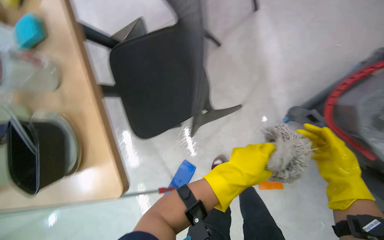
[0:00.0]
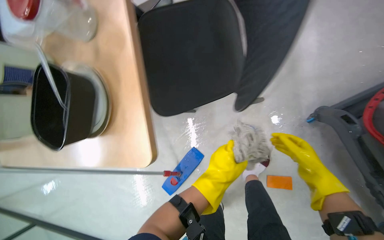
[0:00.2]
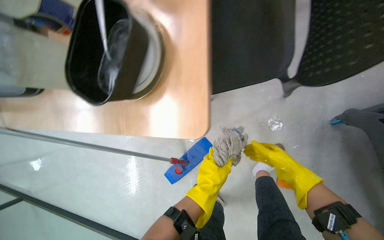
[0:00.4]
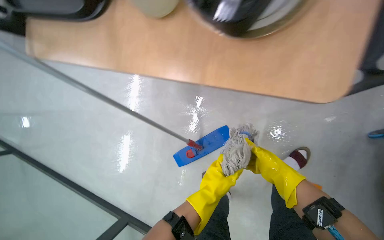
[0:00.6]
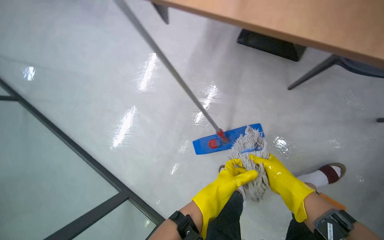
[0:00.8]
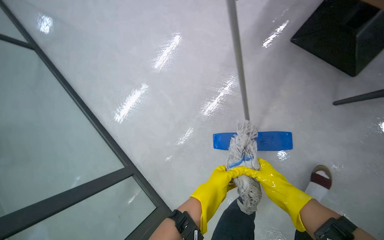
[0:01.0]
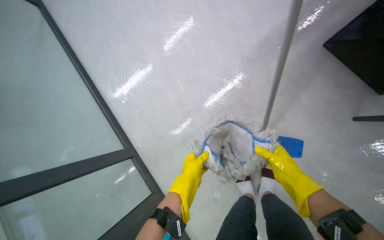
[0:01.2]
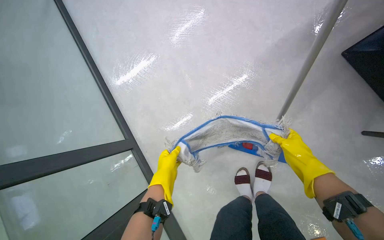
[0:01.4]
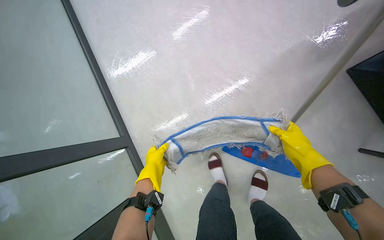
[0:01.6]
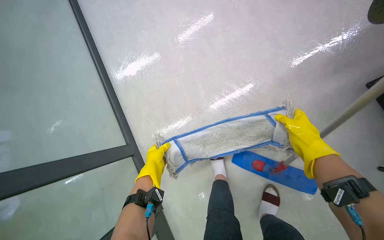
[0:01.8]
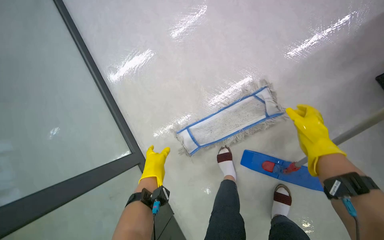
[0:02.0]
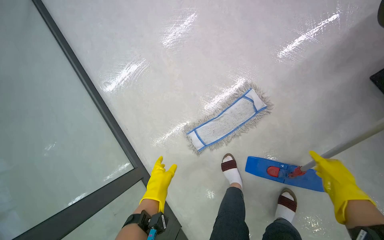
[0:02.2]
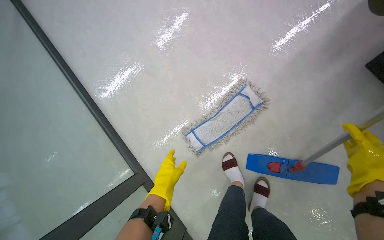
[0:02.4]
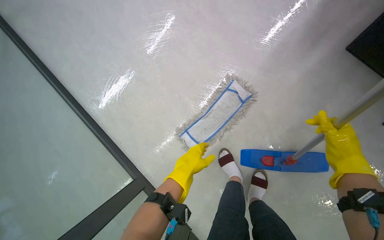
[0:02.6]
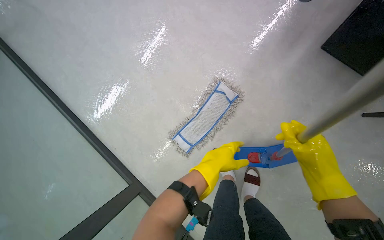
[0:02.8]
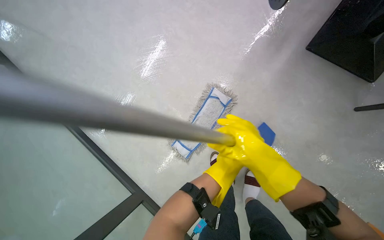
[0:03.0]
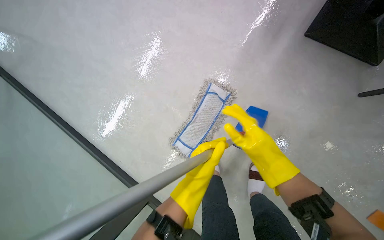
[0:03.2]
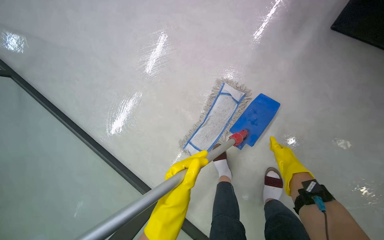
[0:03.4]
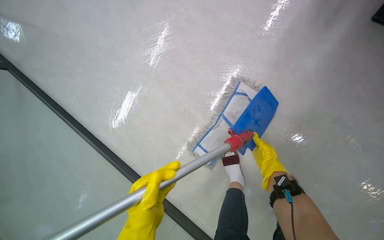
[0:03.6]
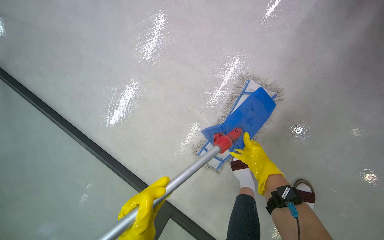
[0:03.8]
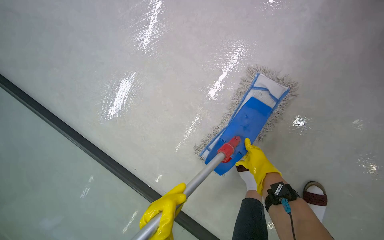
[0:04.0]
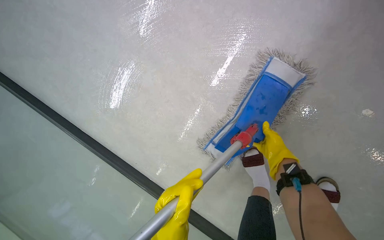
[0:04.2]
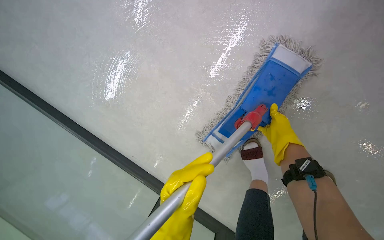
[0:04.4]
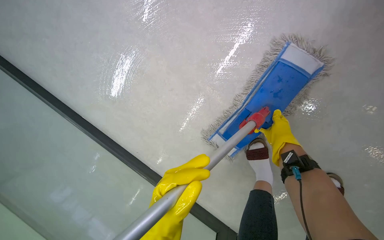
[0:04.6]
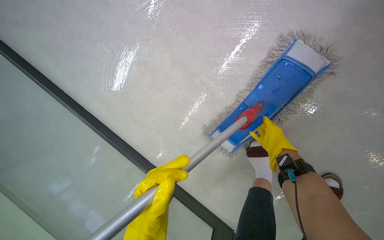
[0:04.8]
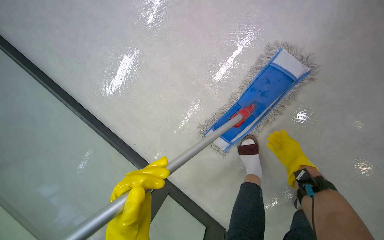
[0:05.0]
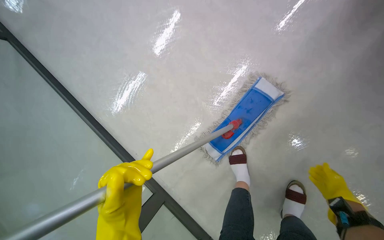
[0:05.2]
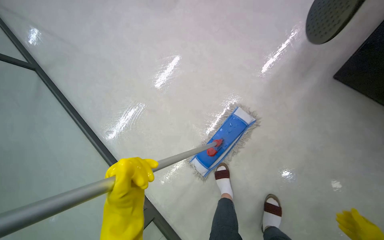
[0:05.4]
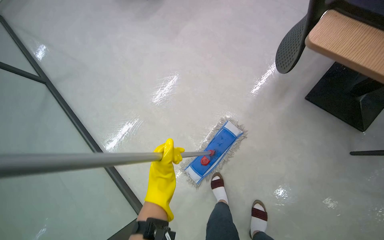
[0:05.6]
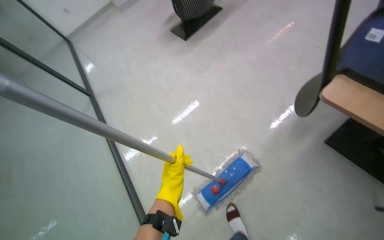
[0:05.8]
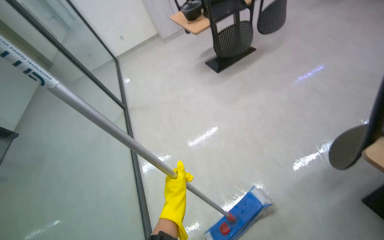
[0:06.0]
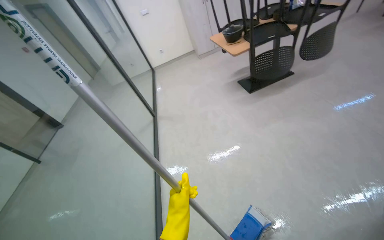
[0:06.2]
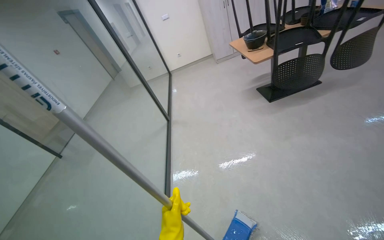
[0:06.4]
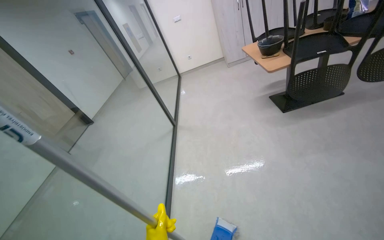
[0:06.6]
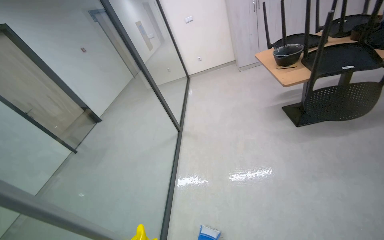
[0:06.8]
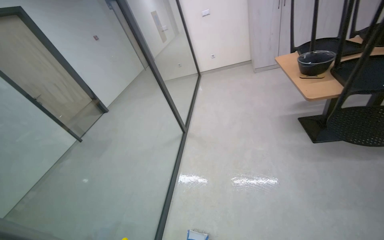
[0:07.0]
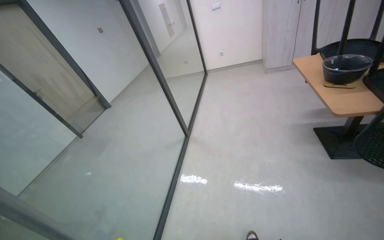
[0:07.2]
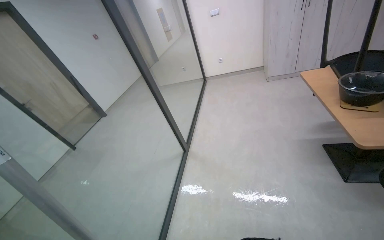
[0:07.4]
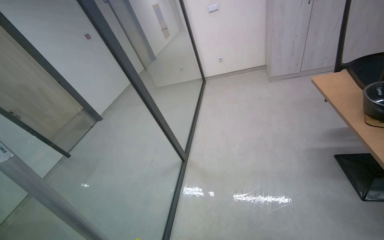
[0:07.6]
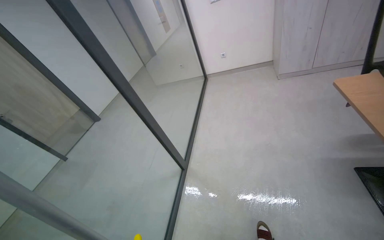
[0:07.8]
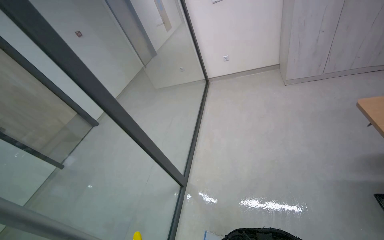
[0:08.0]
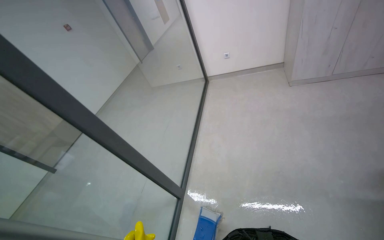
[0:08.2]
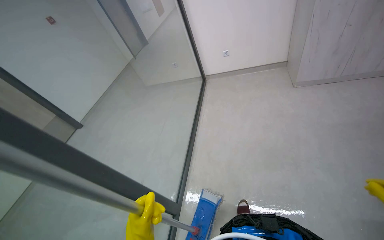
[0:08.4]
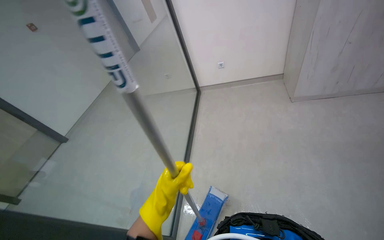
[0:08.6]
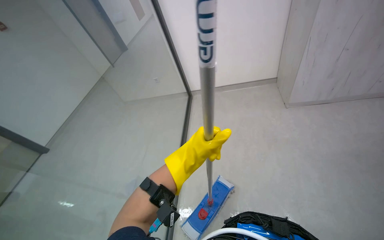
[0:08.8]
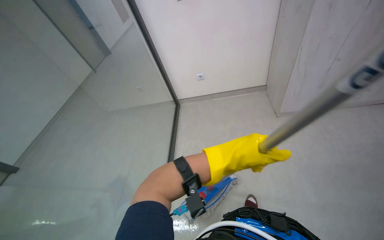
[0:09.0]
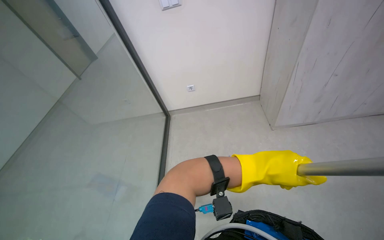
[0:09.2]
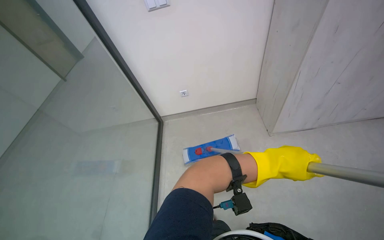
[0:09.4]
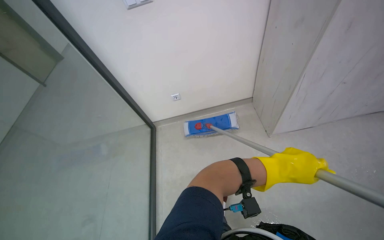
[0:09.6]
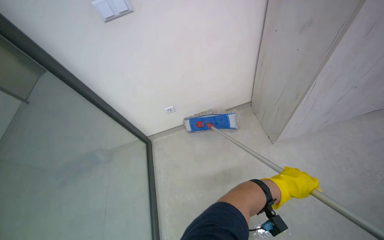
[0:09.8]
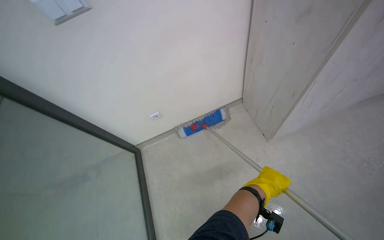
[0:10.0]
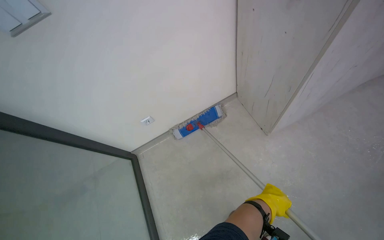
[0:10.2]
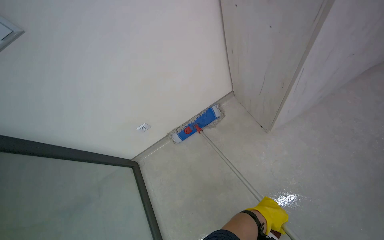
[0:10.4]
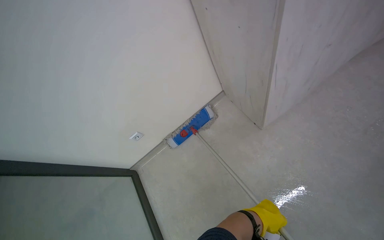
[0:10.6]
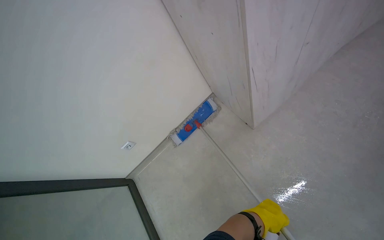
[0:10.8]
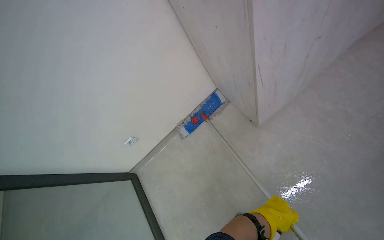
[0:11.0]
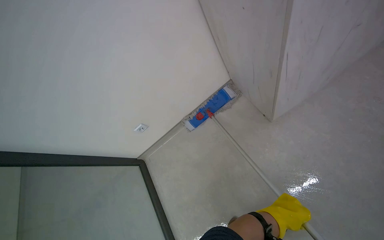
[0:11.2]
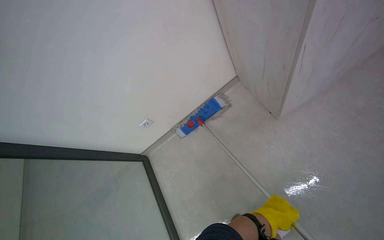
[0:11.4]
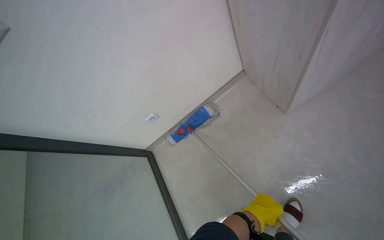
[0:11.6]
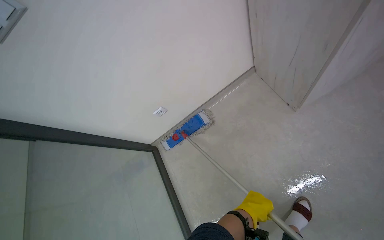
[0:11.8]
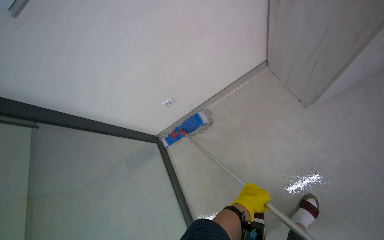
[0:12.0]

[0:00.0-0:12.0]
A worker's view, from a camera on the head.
Job: mopping floor.
The whole recording: Mopping the floor. The worker mops the floor, wringing out the mop head into the bucket and over the floor.
0:00.0 to 0:01.6: The scene turns some 40 degrees clockwise in the picture.
0:03.0 to 0:04.4: The camera is carried approximately 50 cm. The camera pitches downward, by some 15 degrees.
0:04.4 to 0:06.0: The camera travels roughly 70 cm. The wearer looks about 30 degrees further to the left. The view tilts about 40 degrees upward.
0:06.0 to 0:07.6: The head travels about 1 m. The head rotates some 35 degrees to the left.
0:07.6 to 0:09.0: The camera is carried some 90 cm.
0:09.0 to 0:10.4: The wearer moves about 60 cm. The wearer looks roughly 25 degrees further to the right.

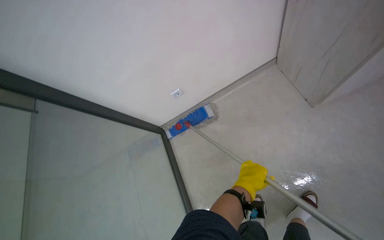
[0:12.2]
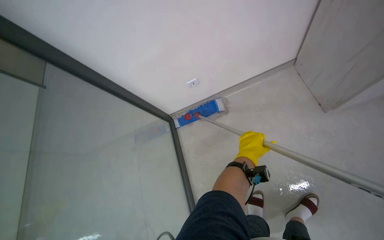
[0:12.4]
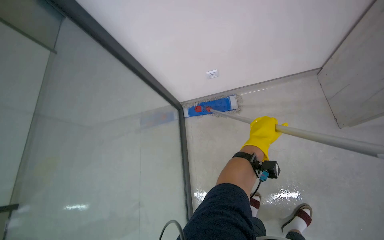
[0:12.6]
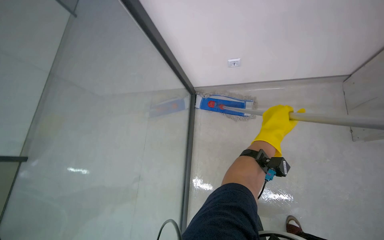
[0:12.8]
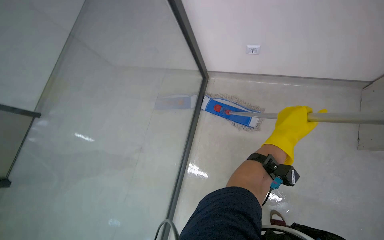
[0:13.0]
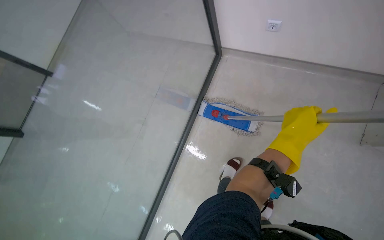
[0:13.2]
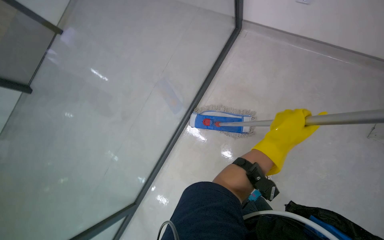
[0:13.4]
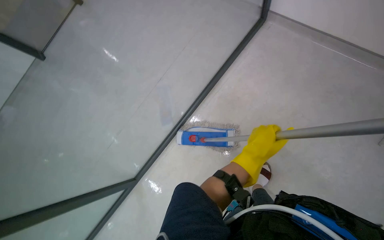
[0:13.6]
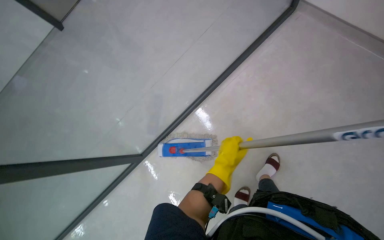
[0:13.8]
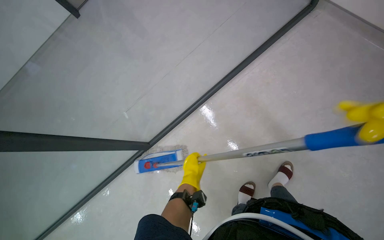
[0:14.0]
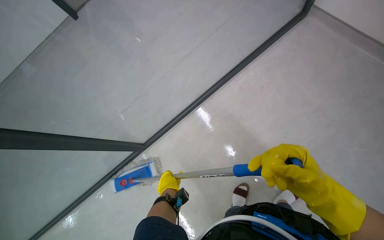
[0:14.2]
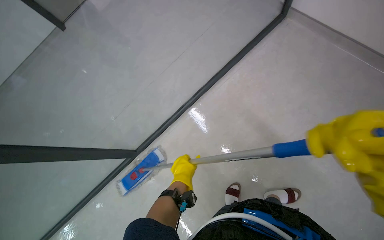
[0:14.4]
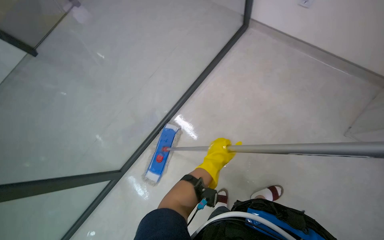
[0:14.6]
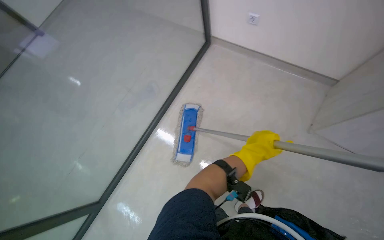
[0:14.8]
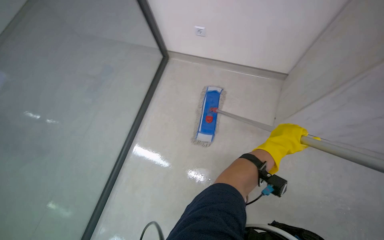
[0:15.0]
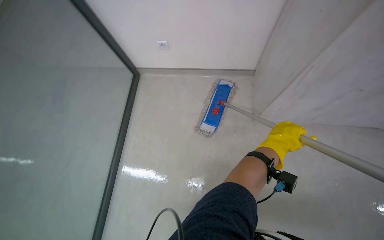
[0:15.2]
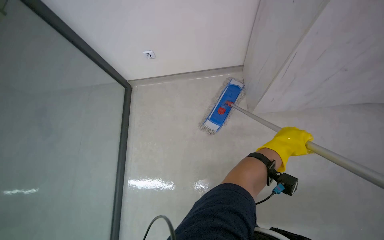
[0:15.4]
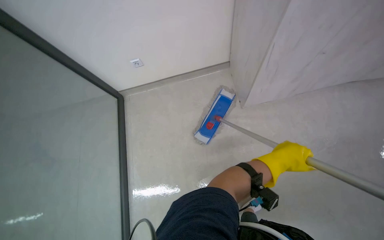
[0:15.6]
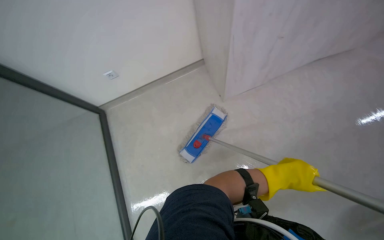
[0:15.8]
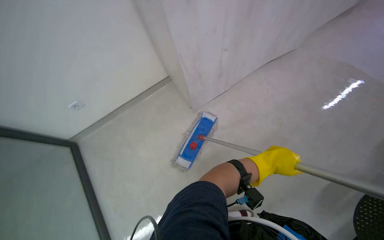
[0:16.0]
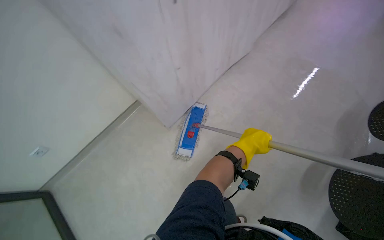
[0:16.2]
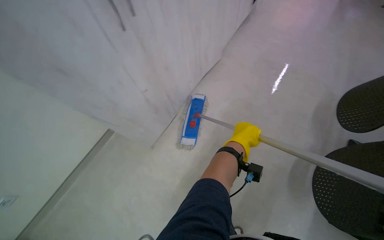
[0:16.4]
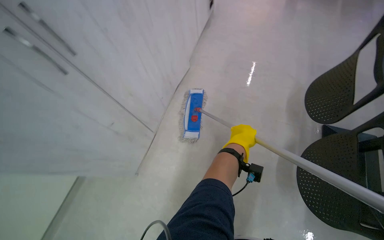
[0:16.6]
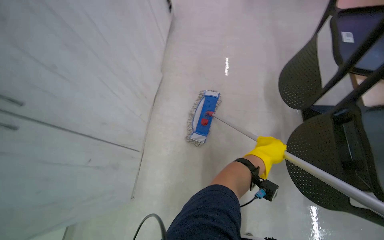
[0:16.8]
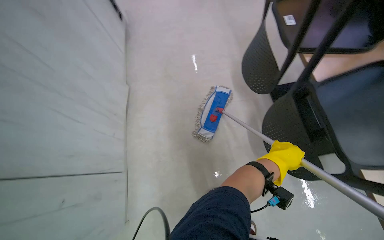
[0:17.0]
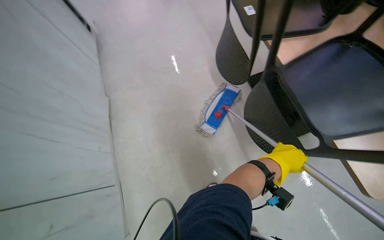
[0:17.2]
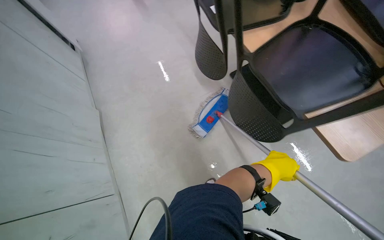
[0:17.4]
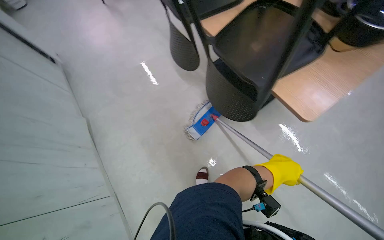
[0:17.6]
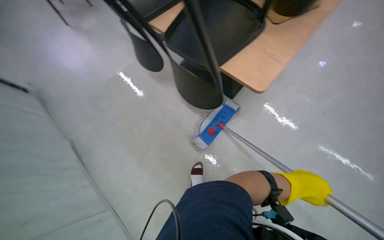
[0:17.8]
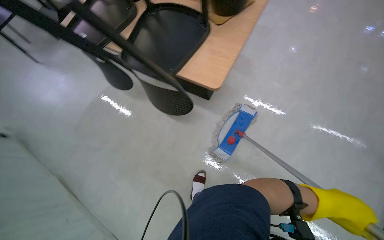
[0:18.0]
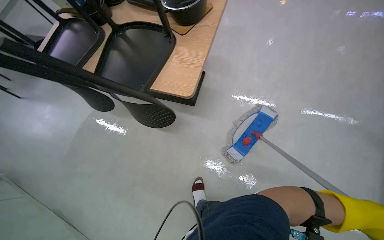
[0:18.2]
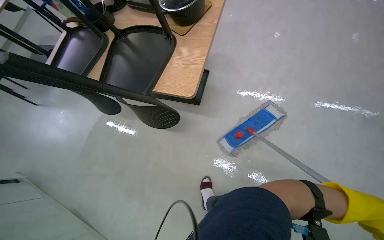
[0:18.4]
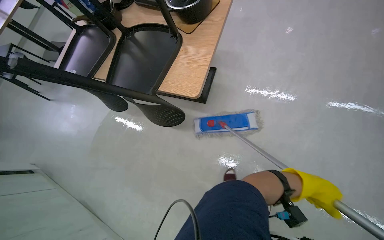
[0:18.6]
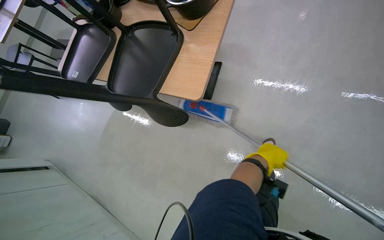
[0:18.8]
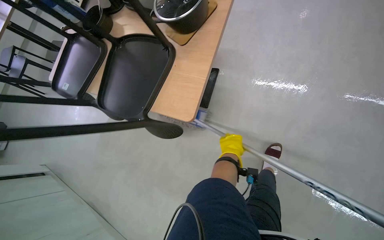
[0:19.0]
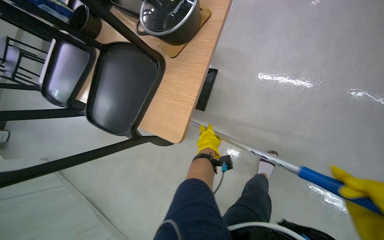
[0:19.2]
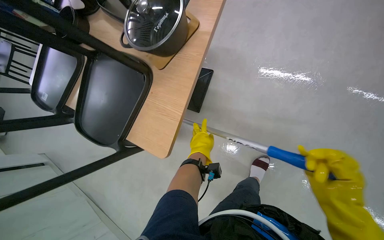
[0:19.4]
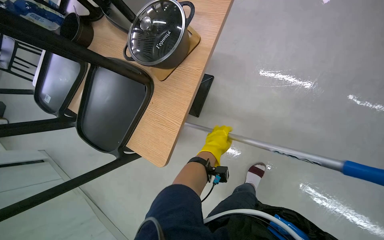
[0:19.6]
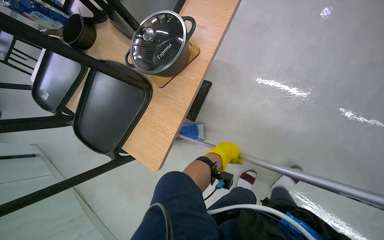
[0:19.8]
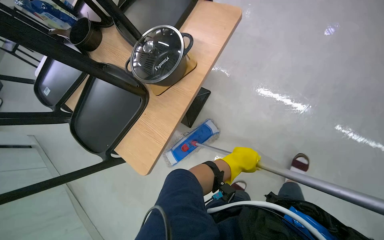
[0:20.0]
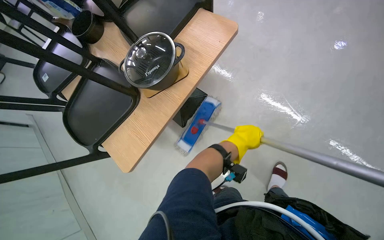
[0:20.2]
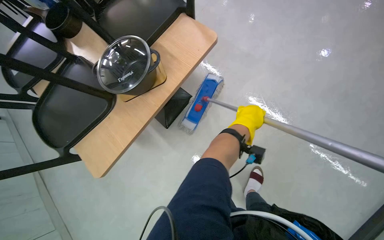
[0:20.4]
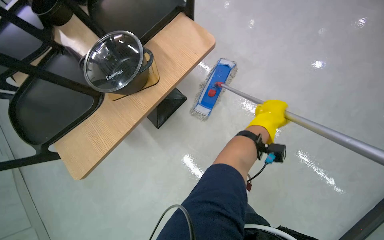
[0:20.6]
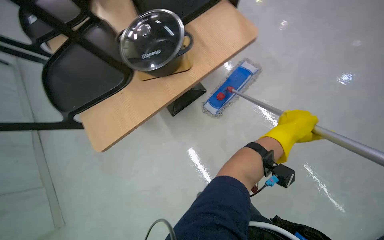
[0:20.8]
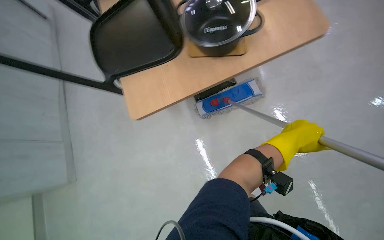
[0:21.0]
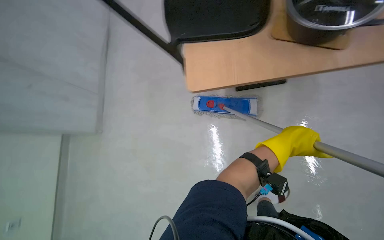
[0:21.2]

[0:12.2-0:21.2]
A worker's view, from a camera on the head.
Job: mopping floor.
The whole recording: Mopping the floor. The worker mops the floor, wringing out the mop head into the bucket and over the floor.
0:12.2 to 0:13.8: The camera pitches downward, by about 20 degrees. The scene turns about 40 degrees clockwise in the picture.
0:13.8 to 0:15.2: The left hand travels to the right and up the picture by approximately 40 cm.
0:16.6 to 0:18.2: The wearer moves roughly 70 cm. The wearer's head swings approximately 65 degrees to the right.
0:18.2 to 0:19.8: The head travels some 50 cm. The camera pitches downward, by approximately 15 degrees.
0:19.8 to 0:21.2: The scene rotates clockwise by some 50 degrees.
